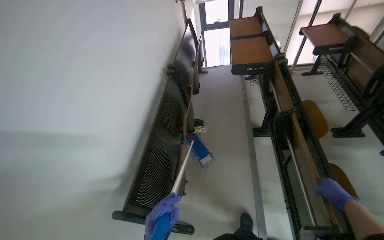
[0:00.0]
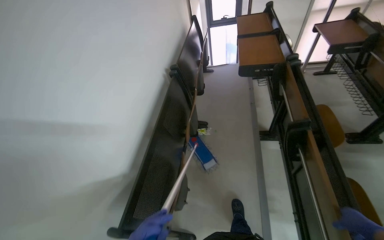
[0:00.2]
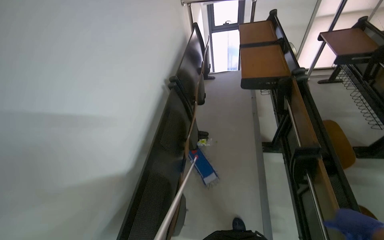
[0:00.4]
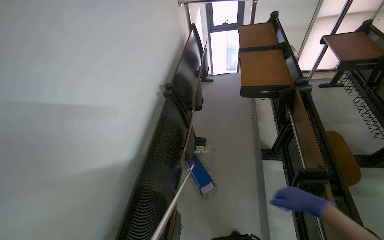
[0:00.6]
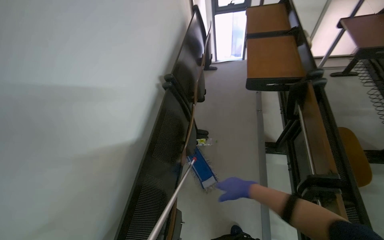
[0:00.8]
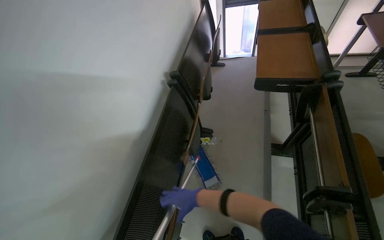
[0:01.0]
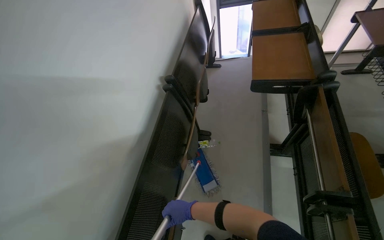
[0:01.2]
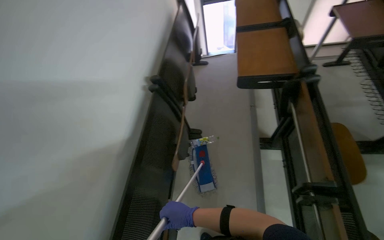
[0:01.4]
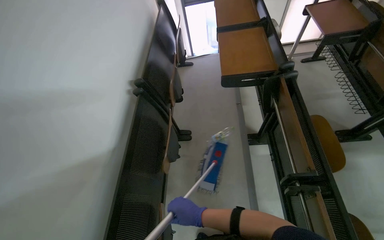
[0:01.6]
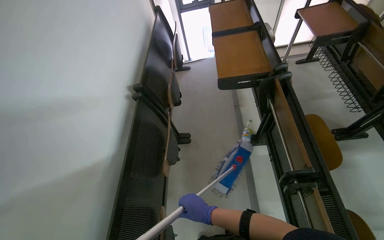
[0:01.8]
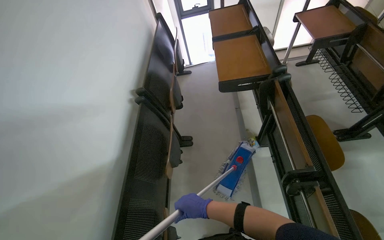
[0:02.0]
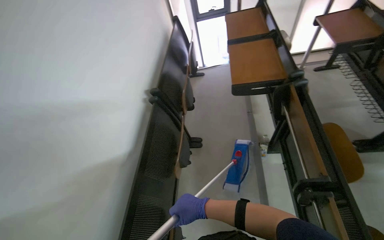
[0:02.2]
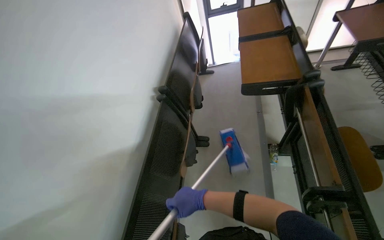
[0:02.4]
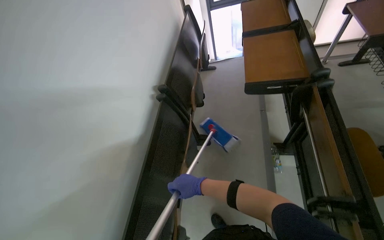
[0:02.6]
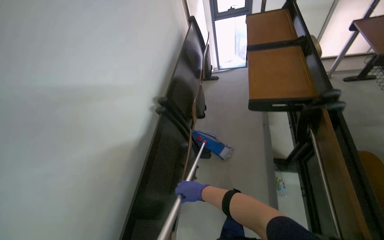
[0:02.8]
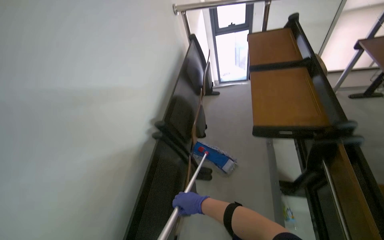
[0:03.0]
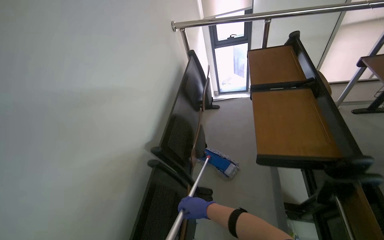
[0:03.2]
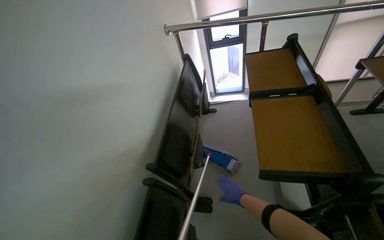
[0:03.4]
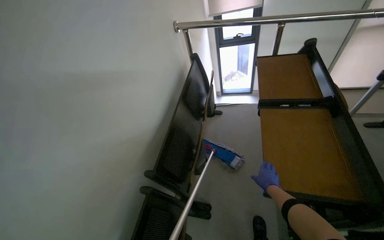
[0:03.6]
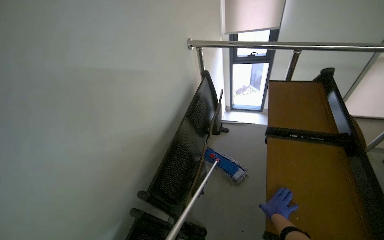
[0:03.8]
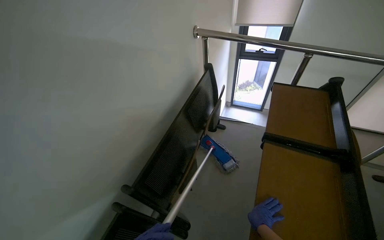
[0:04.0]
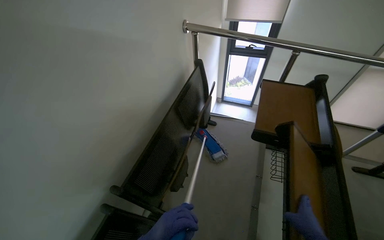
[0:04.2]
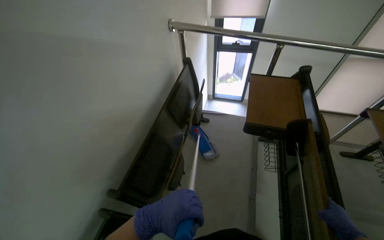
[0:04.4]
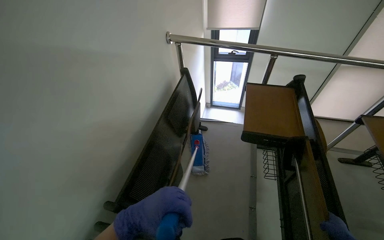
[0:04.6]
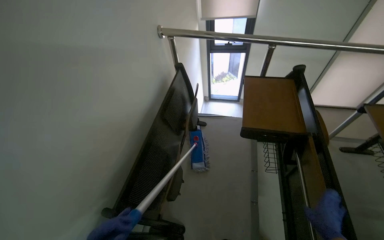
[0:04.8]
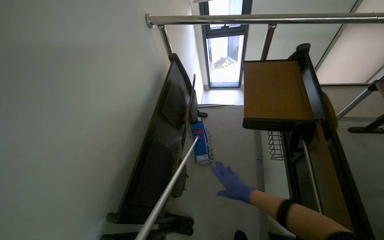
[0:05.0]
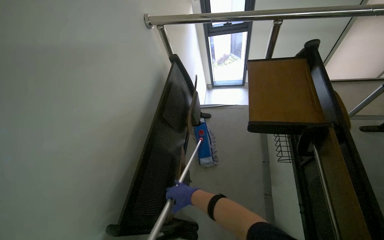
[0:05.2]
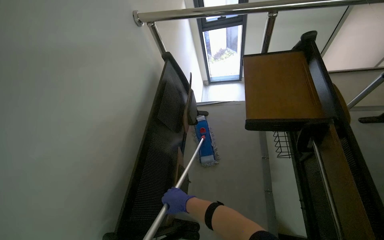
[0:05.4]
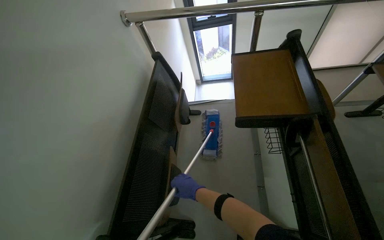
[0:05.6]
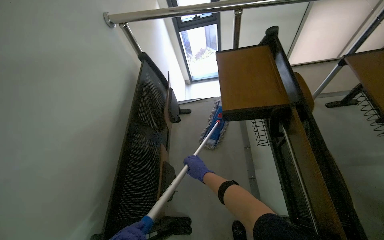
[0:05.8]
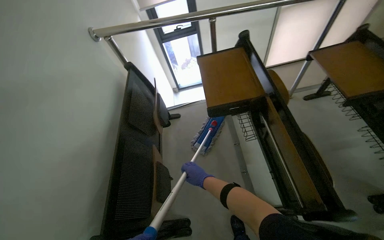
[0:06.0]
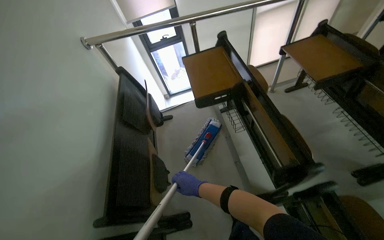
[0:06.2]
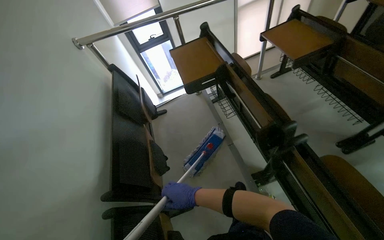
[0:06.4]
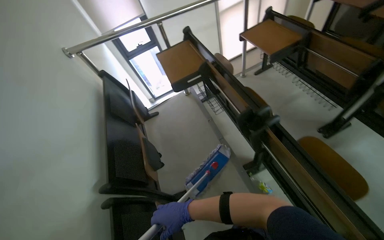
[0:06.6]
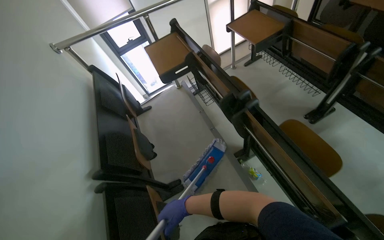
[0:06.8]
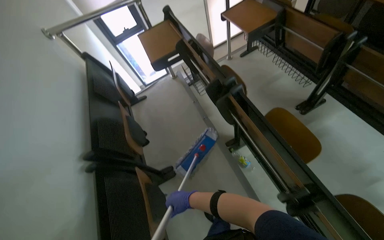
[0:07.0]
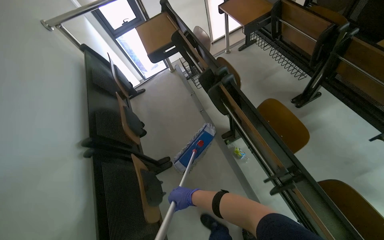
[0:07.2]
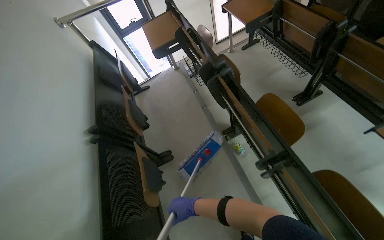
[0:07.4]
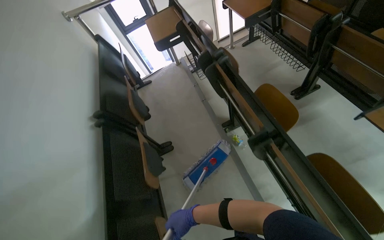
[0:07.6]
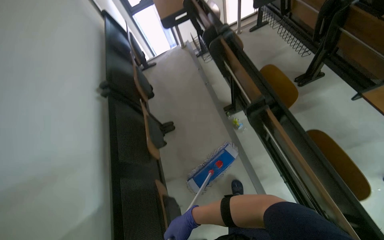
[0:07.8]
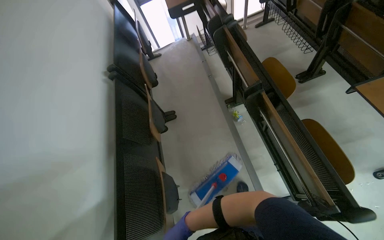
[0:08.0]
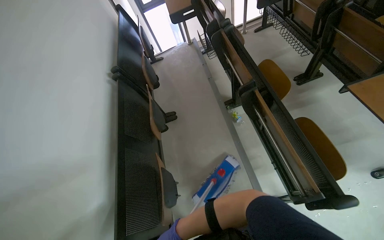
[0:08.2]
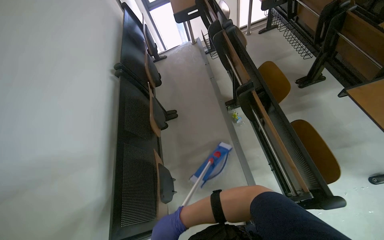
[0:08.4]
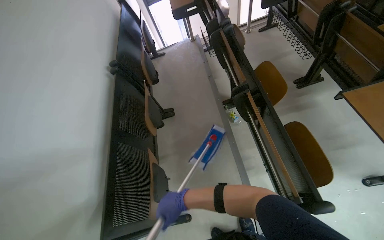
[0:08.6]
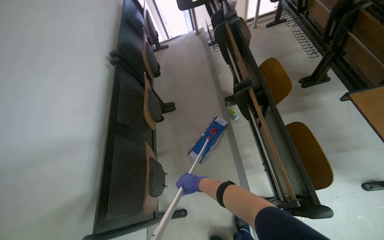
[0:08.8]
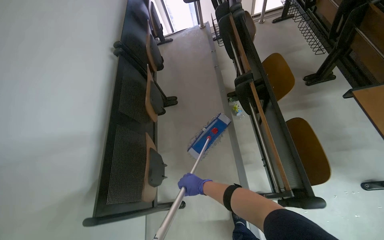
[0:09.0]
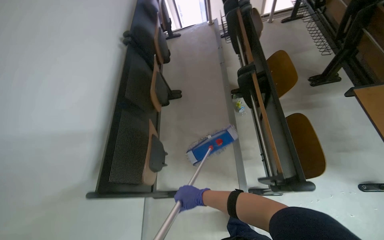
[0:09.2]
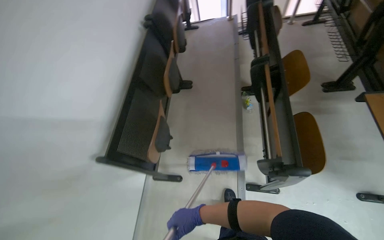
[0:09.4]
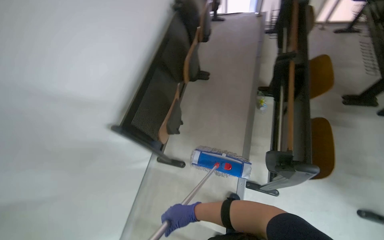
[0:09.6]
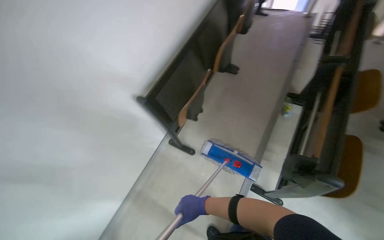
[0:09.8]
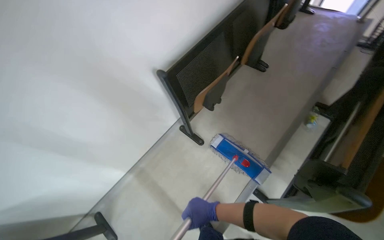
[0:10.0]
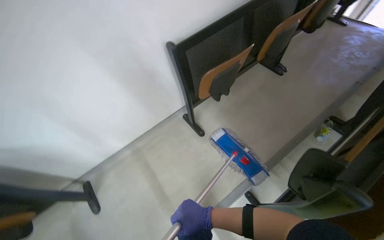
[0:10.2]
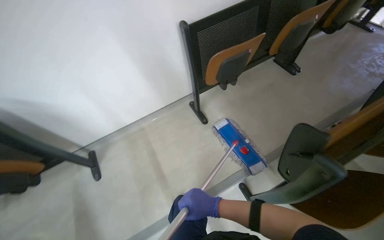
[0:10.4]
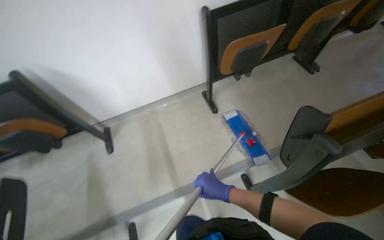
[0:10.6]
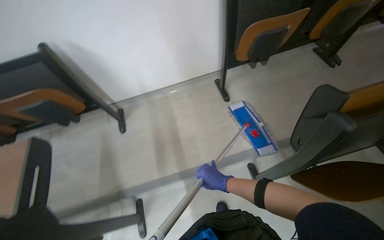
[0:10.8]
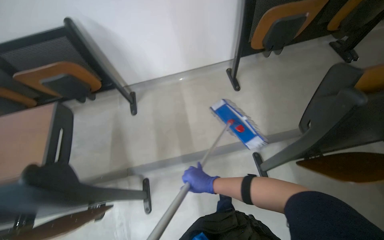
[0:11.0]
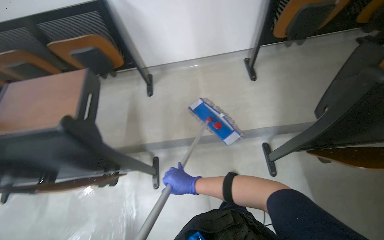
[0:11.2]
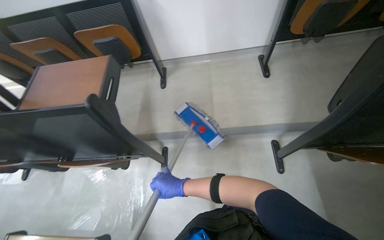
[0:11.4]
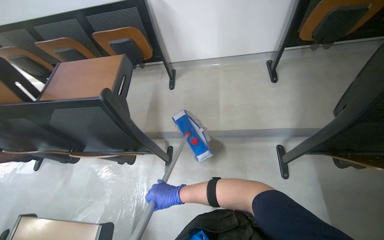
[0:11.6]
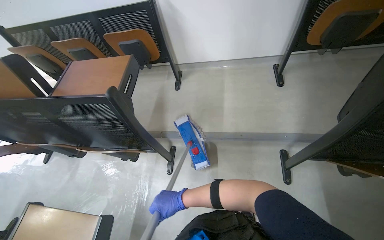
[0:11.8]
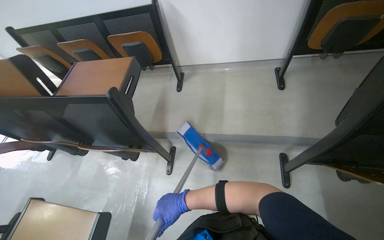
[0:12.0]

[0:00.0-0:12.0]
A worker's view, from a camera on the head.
Job: mopping floor.
The whole recording: Mopping lecture hall floor. The worker mops the floor of the lecture hall.
0:00.0 to 0:01.6: The wearer moves about 50 cm.
0:01.6 to 0:03.0: The right hand shifts approximately 20 cm farther from the camera.
0:03.0 to 0:04.4: The camera travels roughly 50 cm.
0:06.0 to 0:07.6: The wearer moves approximately 90 cm.
0:07.6 to 0:09.0: The right hand is displaced to the right by roughly 15 cm.
0:09.0 to 0:10.4: The camera travels approximately 40 cm. The head turns to the left by some 65 degrees.
0:10.4 to 0:12.0: The wearer moves about 50 cm. The wearer's head swings about 35 degrees to the left.

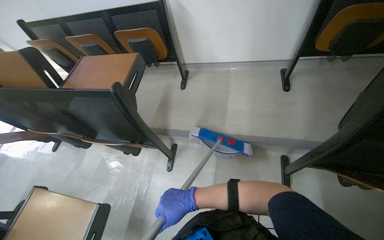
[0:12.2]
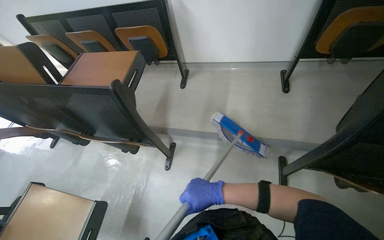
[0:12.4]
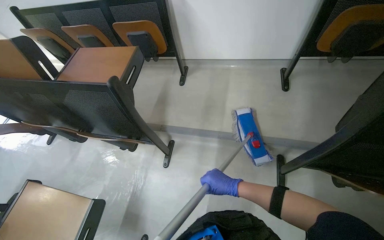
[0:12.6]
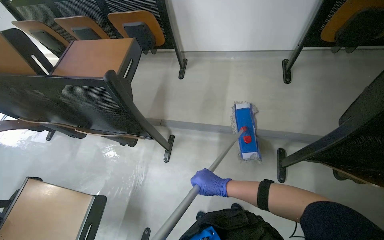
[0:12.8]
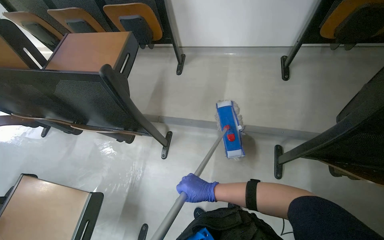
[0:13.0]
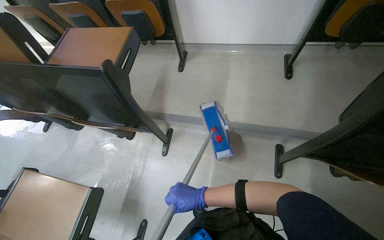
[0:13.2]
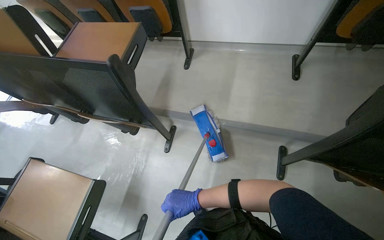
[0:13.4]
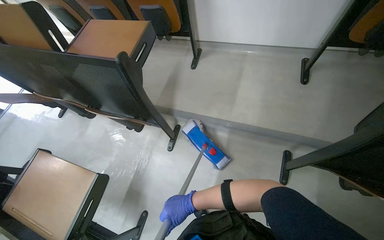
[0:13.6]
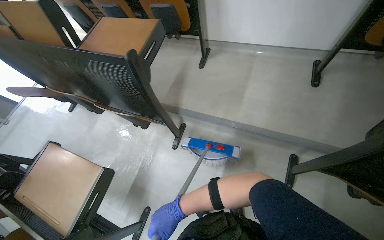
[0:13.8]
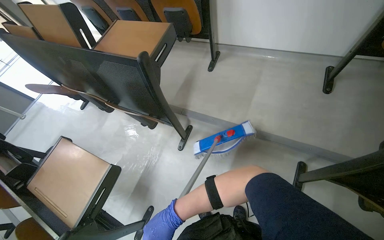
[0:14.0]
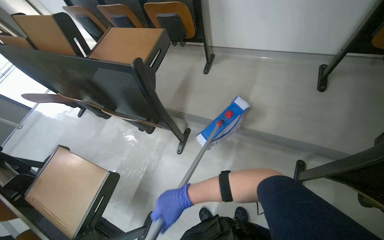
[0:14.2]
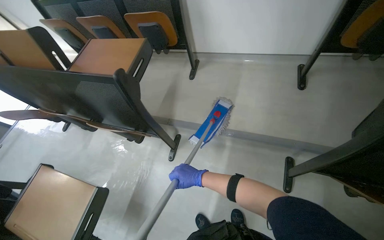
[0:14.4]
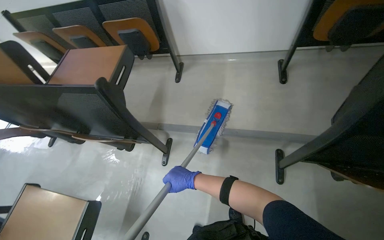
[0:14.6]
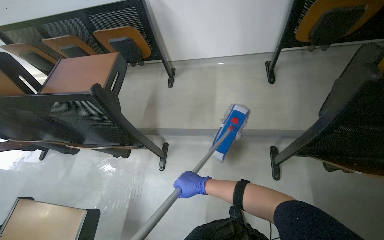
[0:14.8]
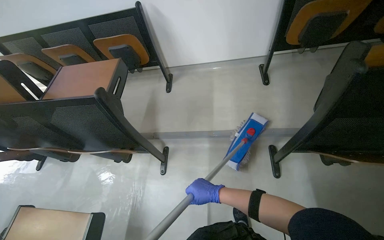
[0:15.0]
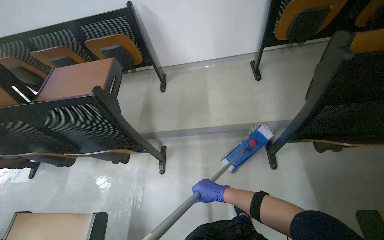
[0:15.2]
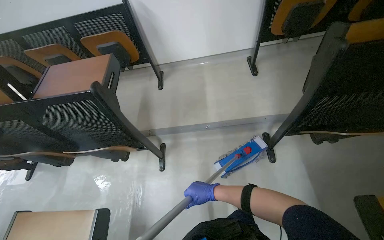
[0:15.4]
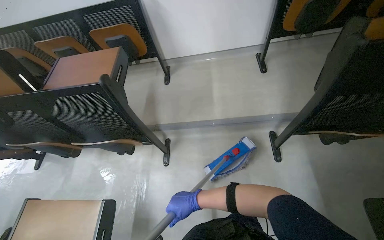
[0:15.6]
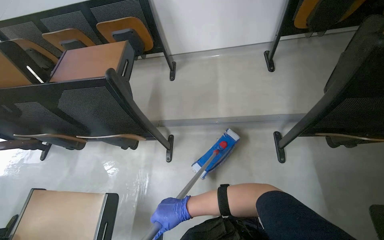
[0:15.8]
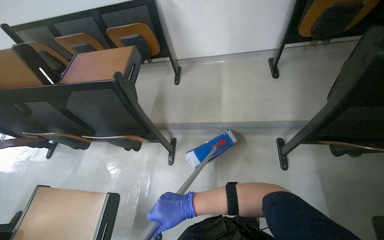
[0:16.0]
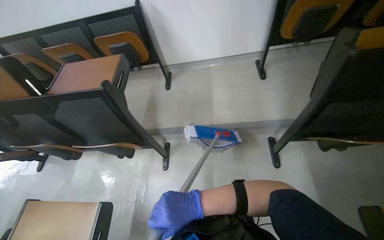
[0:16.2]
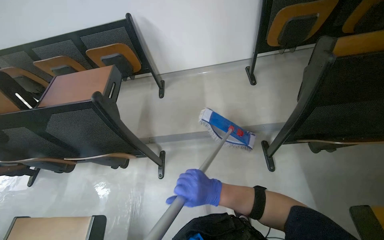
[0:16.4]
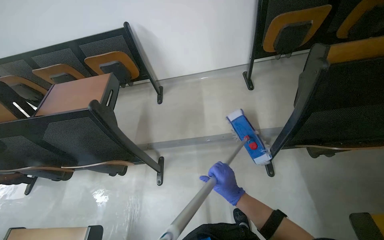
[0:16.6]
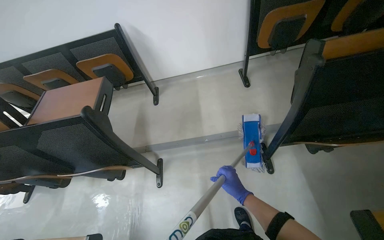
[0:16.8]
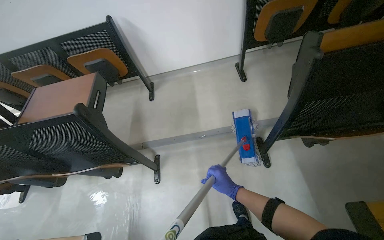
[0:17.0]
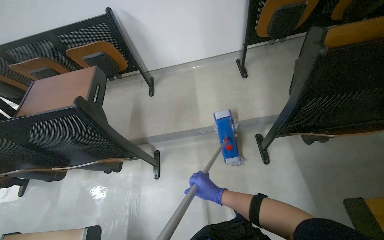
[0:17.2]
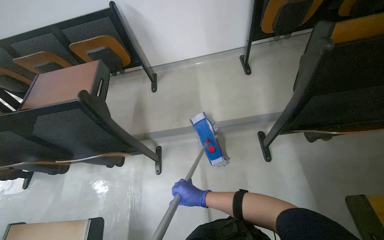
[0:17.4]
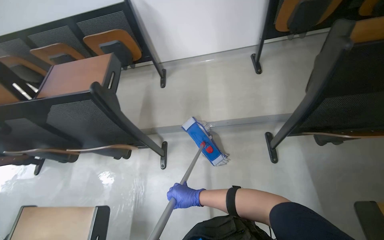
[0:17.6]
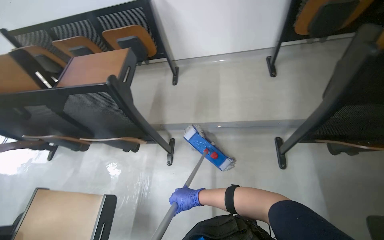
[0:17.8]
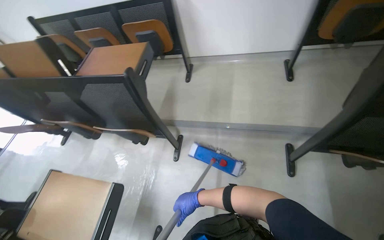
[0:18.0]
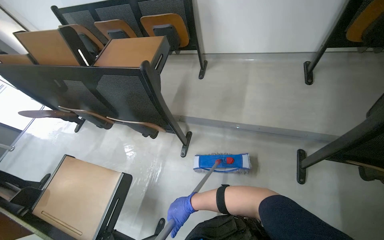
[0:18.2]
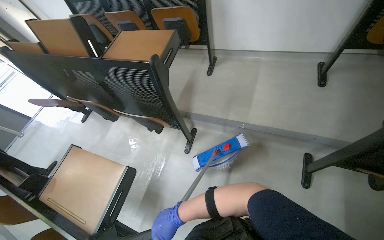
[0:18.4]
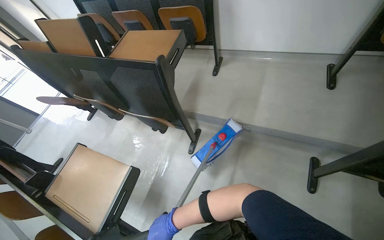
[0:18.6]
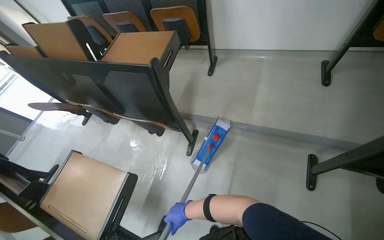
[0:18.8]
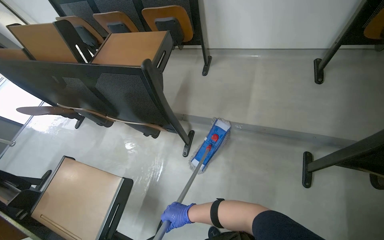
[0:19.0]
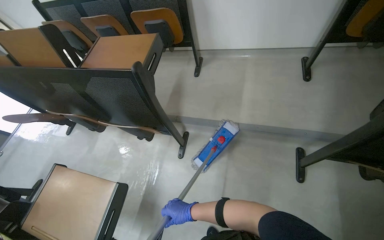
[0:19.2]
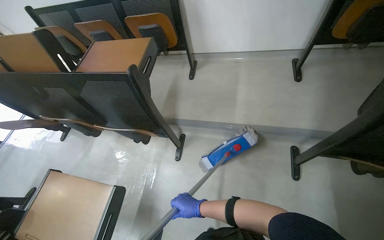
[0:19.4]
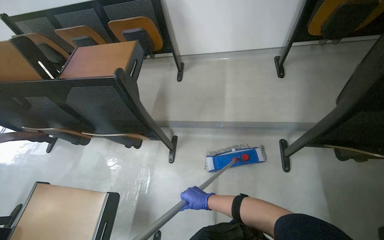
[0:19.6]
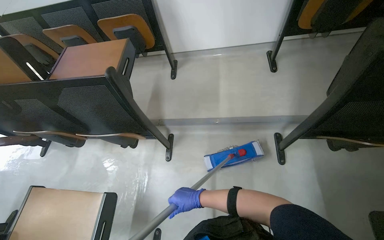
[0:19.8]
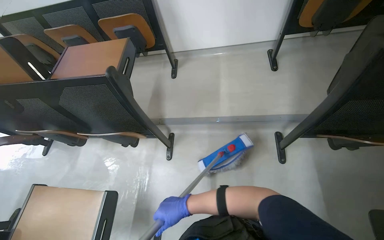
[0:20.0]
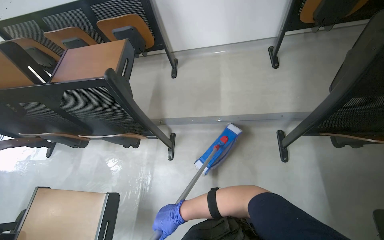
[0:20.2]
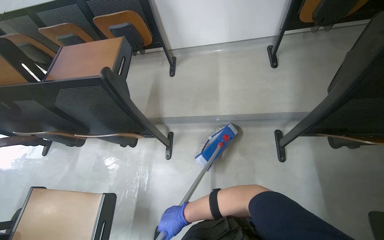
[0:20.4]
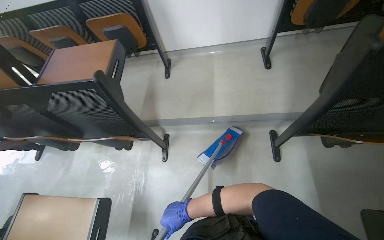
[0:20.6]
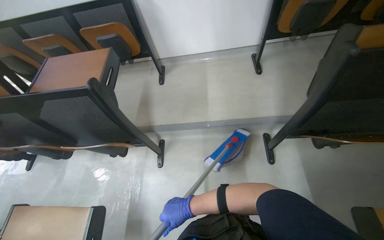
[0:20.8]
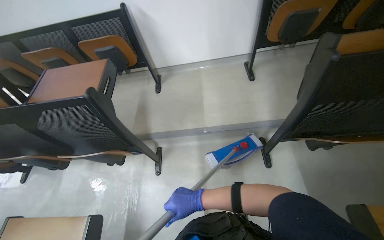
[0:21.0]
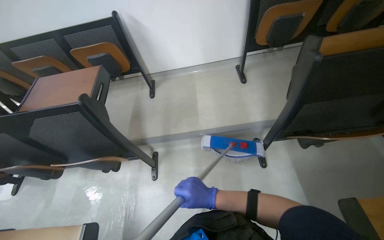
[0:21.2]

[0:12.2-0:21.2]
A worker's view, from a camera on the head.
Job: mopping floor.
The whole recording: Mopping lecture hall floor. The worker mops the floor of the lecture hall.
0:12.2 to 0:13.8: The right hand travels down the picture by approximately 10 cm, and reaches approximately 15 cm to the right, then returns.
0:13.8 to 0:15.2: The right hand heads to the right, covering some 15 cm.
0:15.2 to 0:16.6: The right hand moves nearer to the camera, roughly 10 cm, and travels to the left and back again, approximately 20 cm each way.
0:16.6 to 0:18.2: The right hand travels to the left by roughly 20 cm.
0:18.2 to 0:19.8: The right hand goes to the left and returns, about 10 cm each way.
